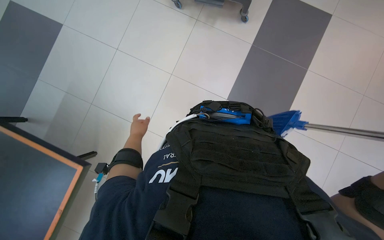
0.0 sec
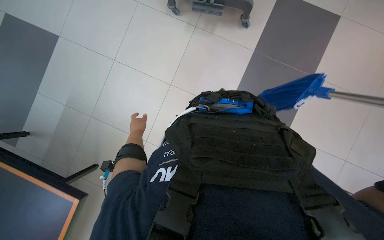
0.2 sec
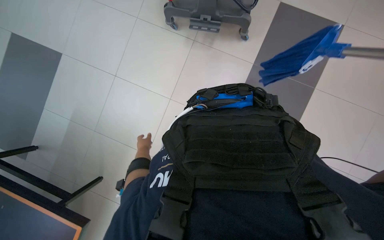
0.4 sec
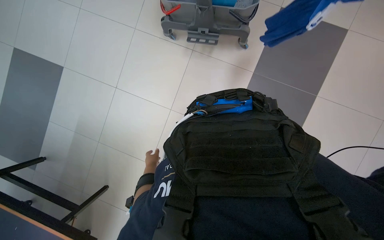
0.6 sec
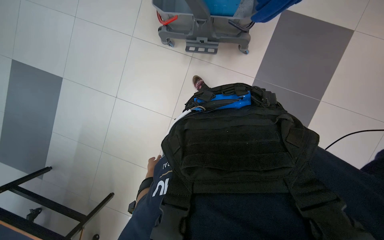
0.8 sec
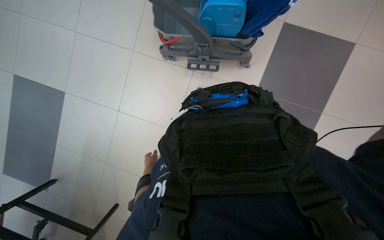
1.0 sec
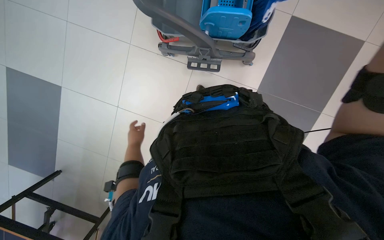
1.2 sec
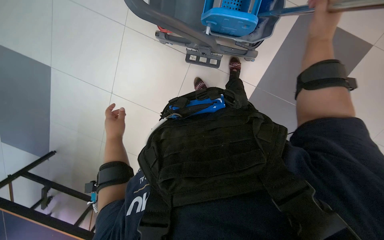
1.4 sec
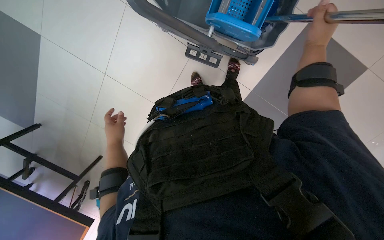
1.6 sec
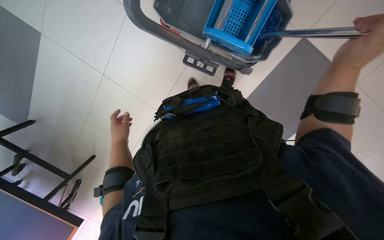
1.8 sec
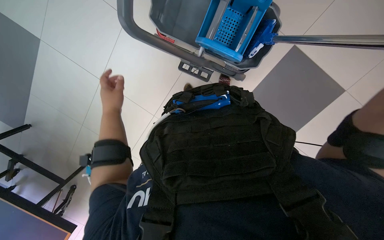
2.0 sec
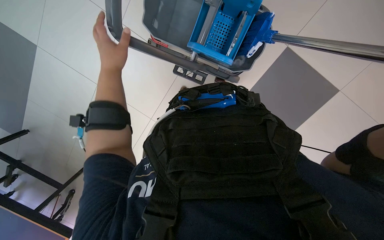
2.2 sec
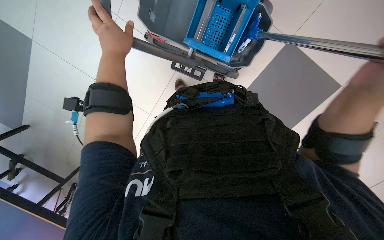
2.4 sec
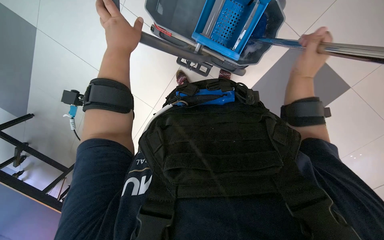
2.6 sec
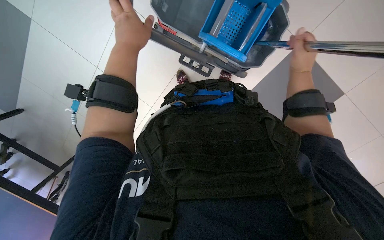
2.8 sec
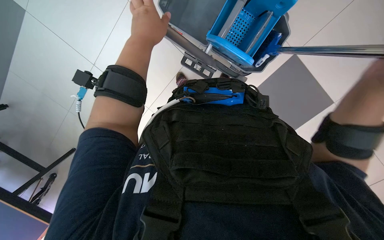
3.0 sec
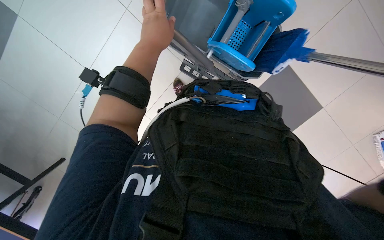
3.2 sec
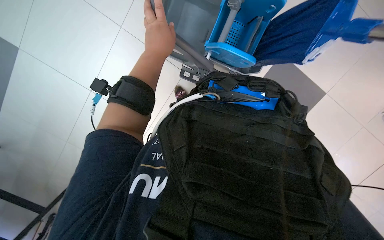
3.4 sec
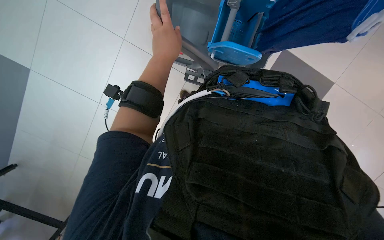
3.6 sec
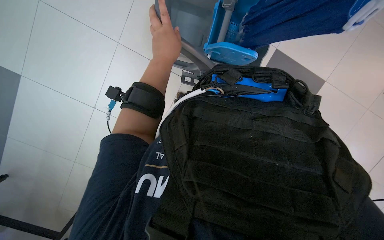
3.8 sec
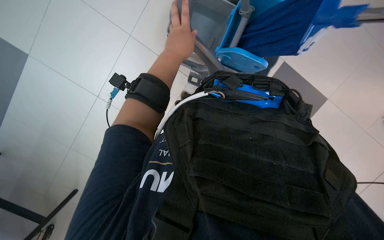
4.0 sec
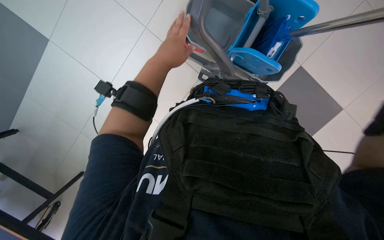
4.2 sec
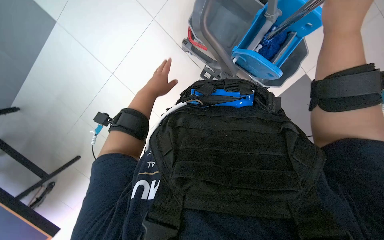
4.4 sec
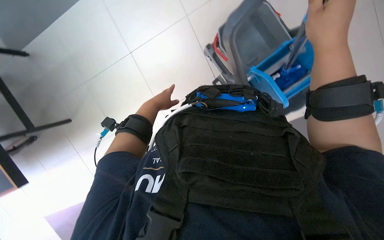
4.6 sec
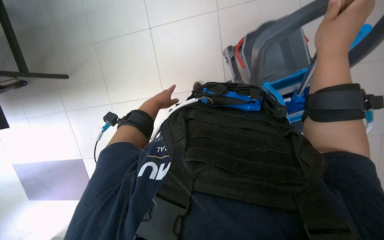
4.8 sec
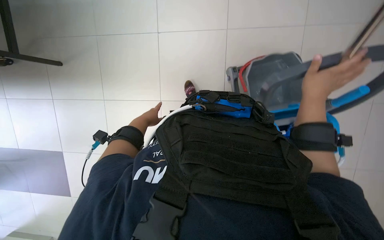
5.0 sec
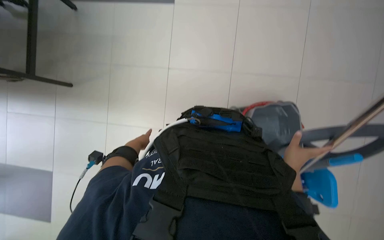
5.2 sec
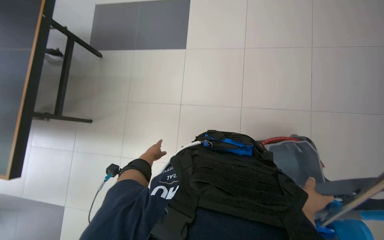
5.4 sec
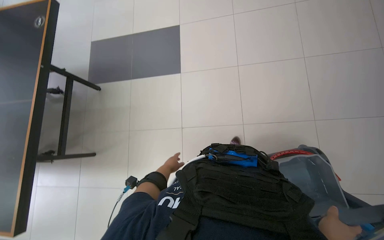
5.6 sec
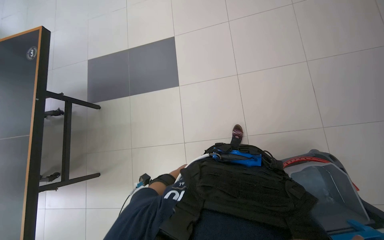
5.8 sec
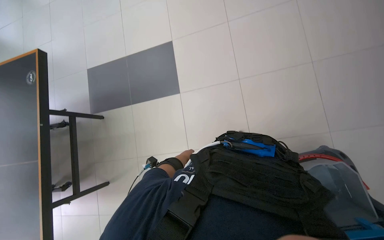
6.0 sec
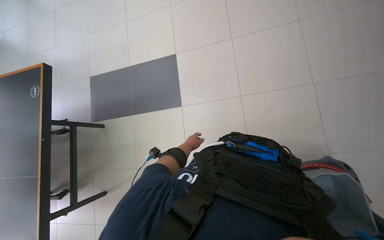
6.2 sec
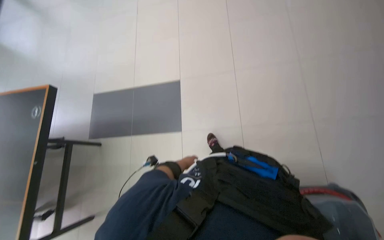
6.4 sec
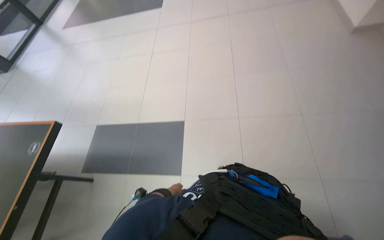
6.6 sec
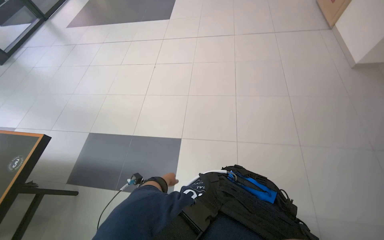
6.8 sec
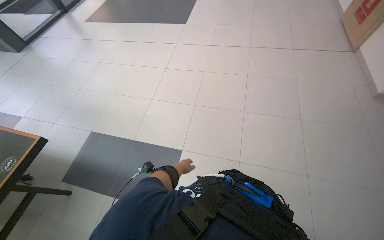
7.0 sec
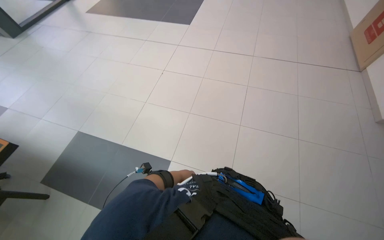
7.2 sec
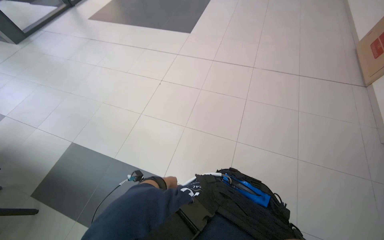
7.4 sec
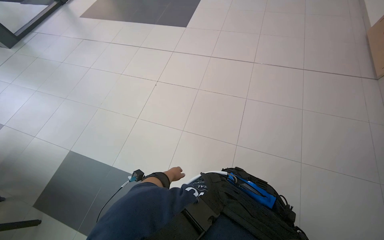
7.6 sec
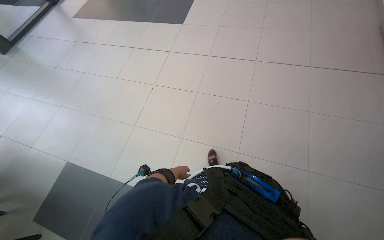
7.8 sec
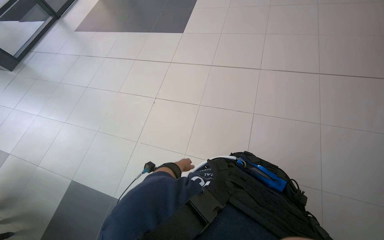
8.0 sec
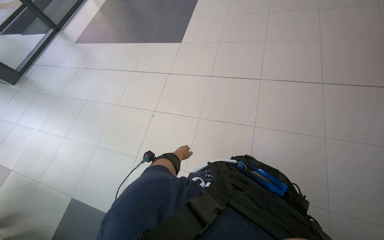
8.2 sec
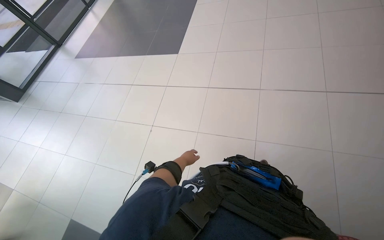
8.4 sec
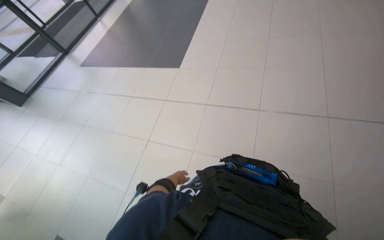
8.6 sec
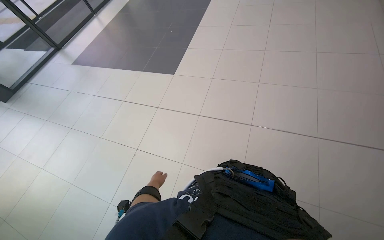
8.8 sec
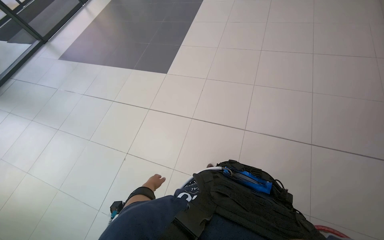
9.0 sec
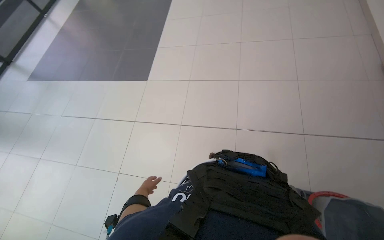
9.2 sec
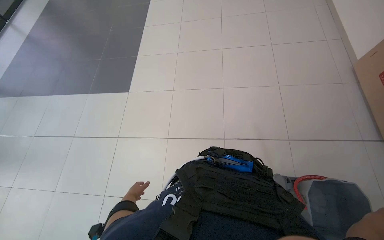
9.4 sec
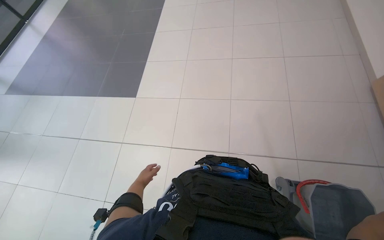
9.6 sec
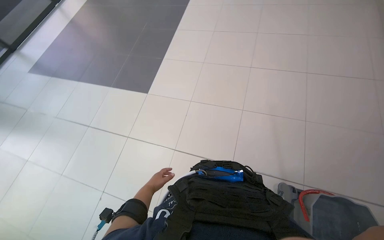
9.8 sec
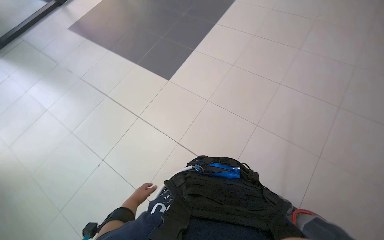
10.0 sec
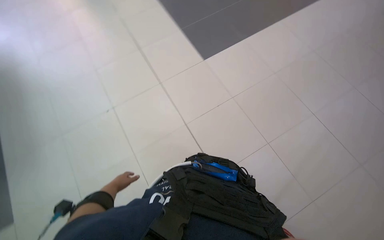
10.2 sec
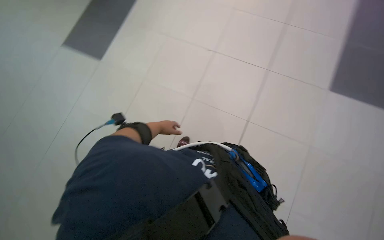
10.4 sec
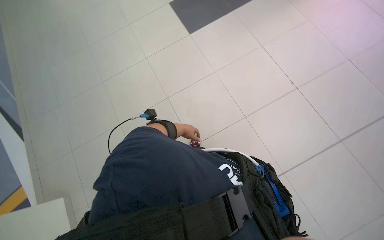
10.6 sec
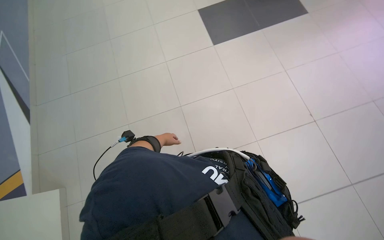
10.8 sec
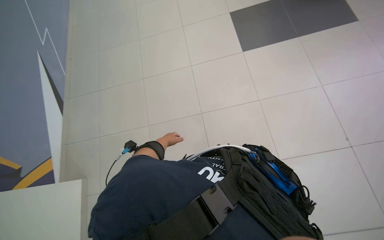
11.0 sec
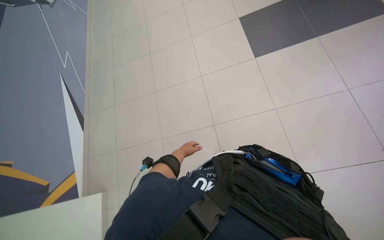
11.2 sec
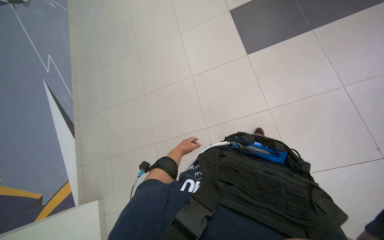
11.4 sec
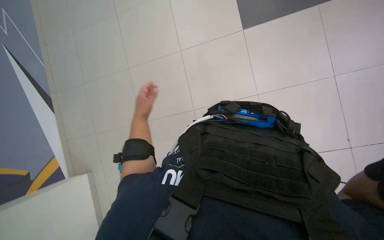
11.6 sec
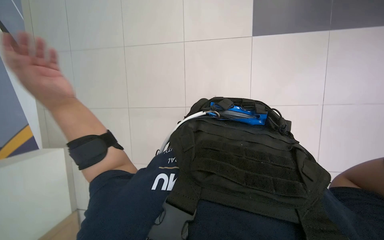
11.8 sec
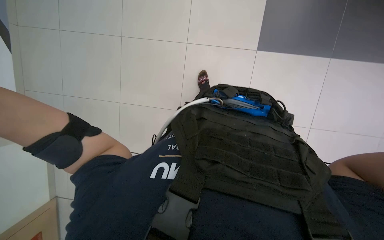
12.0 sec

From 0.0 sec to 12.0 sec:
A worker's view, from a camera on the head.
Job: preparing cleaning supplies.
The whole recording: Changing mop and moving cart. The worker changes the mop head and moves the cleaning cart.
From 0.0 sec to 1.6 sec: The left hand reaches roughly 5 cm down the picture, then returns.
From 4.4 sec to 6.0 sec: The view tilts roughly 35 degrees upward.
From 6.0 sec to 7.6 sec: The camera travels roughly 90 cm. The view tilts roughly 25 degrees upward.
From 7.6 sec to 9.0 sec: The camera is carried roughly 50 cm.

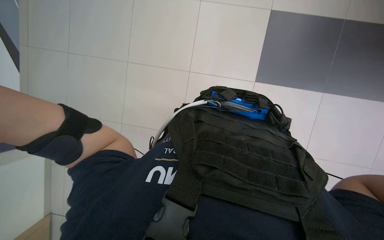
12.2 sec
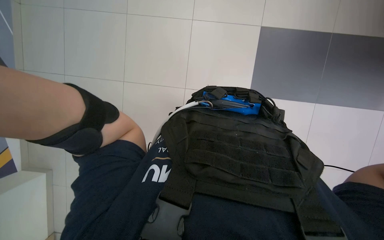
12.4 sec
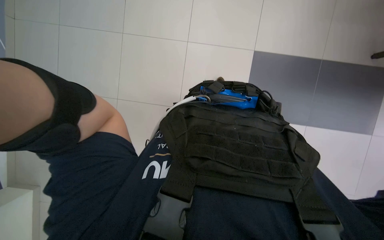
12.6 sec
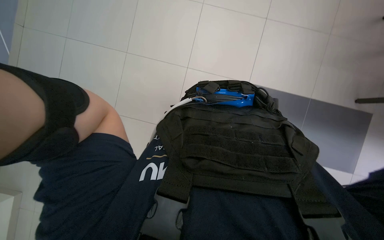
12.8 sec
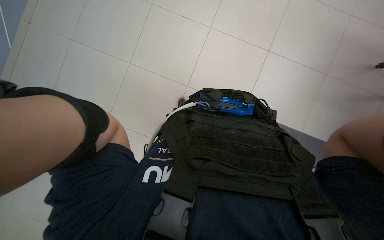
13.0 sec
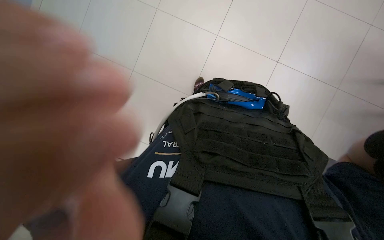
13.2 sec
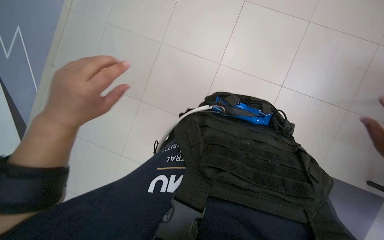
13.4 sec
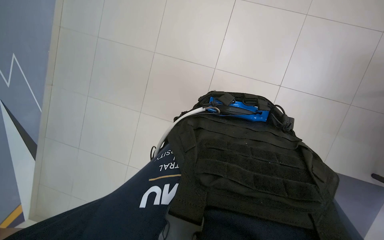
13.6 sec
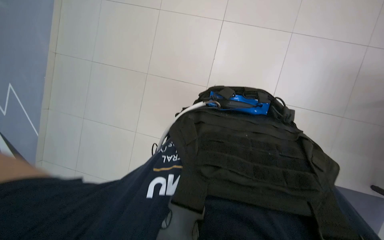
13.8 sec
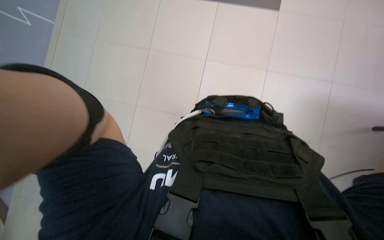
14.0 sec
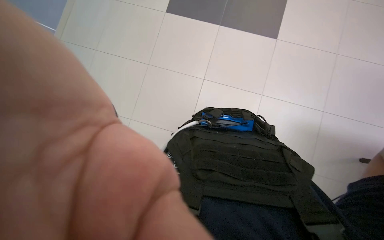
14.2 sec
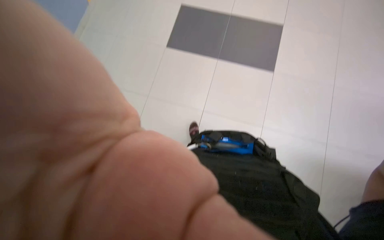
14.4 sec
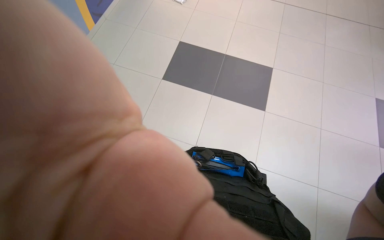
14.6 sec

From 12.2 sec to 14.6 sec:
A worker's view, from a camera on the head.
Job: preparing cleaning supplies.
The whole recording: Changing mop and moving cart. The worker changes the mop head and moves the cleaning cart.
From 13.4 sec to 14.6 sec: The view tips upward by approximately 20 degrees.

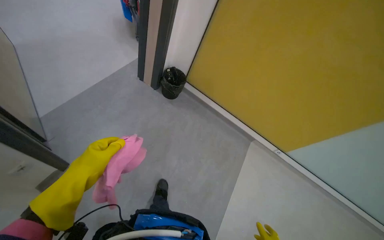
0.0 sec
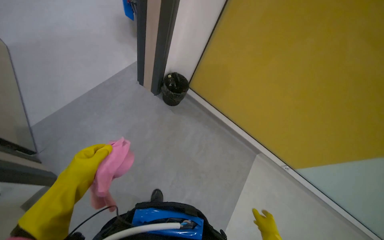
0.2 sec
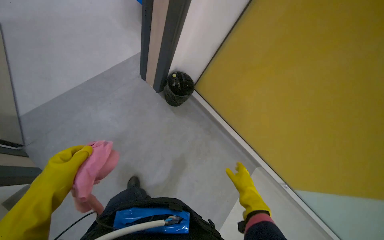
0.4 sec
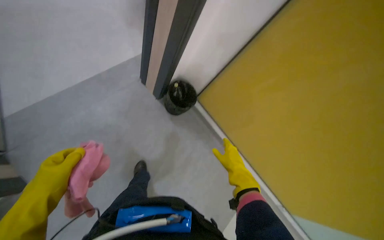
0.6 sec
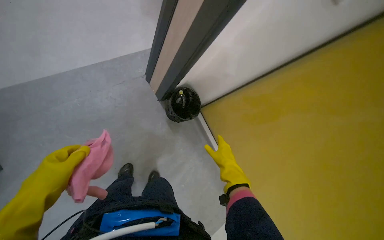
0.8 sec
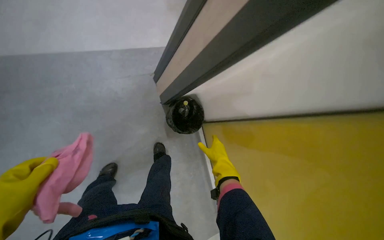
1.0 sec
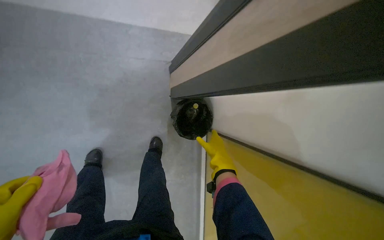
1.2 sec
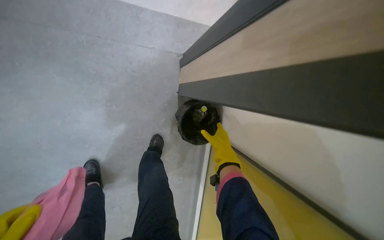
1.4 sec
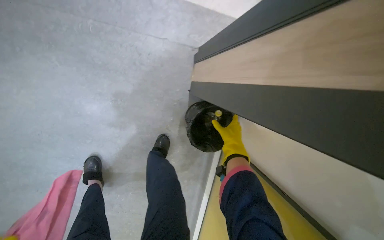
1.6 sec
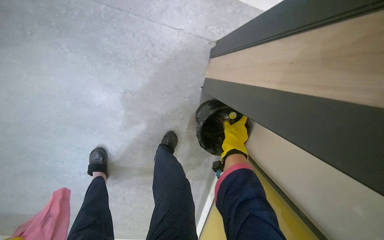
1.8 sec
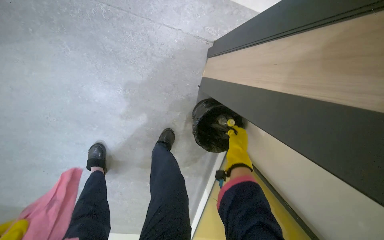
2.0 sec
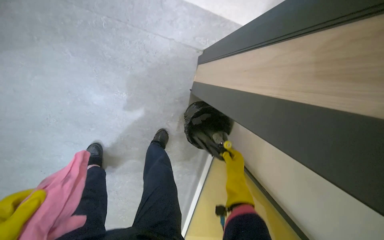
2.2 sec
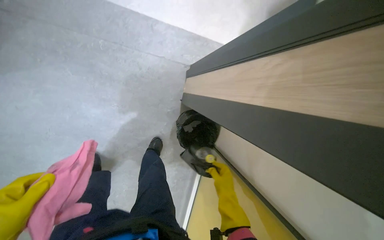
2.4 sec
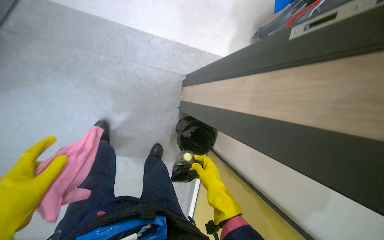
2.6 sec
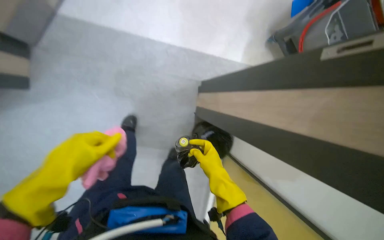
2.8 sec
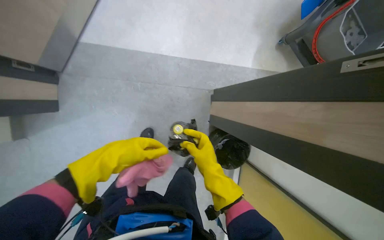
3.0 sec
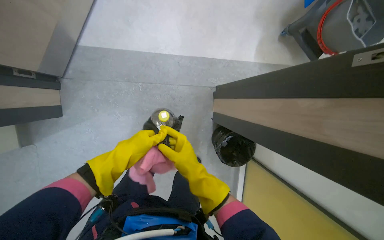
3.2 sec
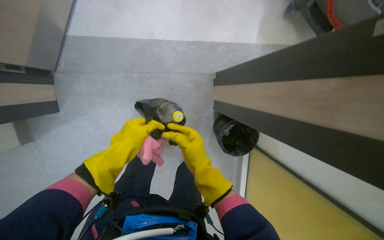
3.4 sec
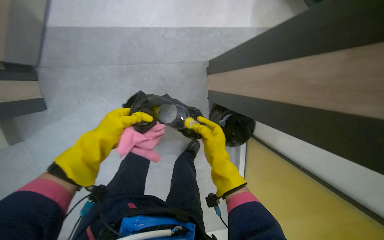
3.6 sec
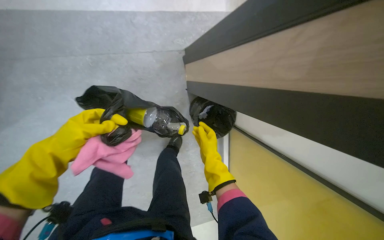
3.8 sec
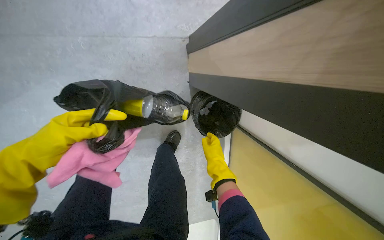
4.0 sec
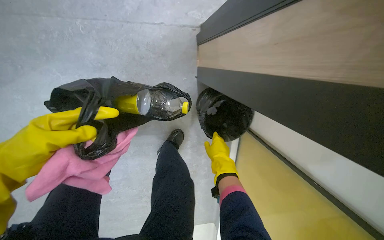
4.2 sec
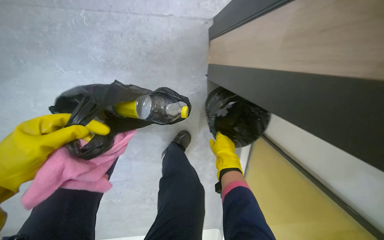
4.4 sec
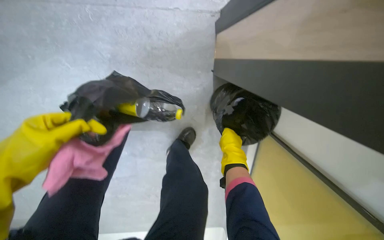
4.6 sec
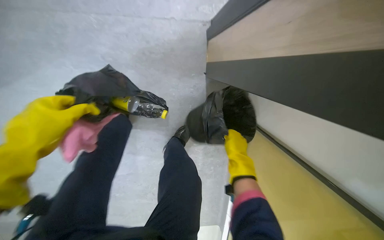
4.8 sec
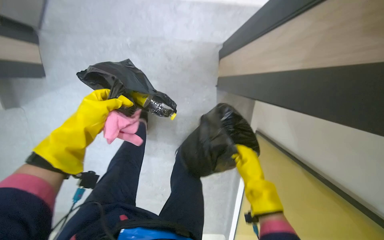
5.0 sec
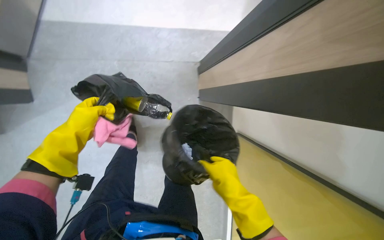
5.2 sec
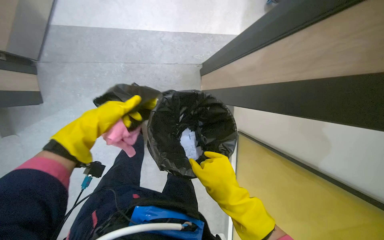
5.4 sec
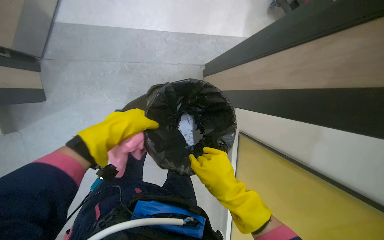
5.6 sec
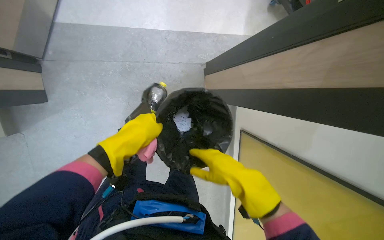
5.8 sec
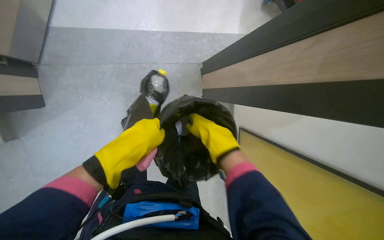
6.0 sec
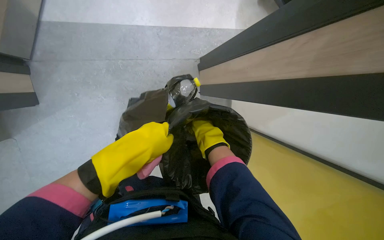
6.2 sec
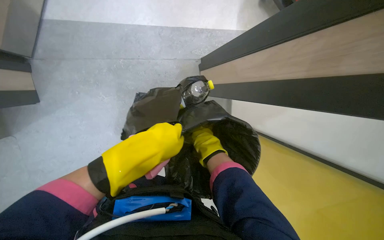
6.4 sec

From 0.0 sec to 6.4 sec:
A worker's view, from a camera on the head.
Job: managing trash.
The whole recording: Emptying trash and picking up litter. The worker empties trash from bins and picks up litter from the floor.
From 0.0 sec to 1.6 sec: The wearer moves roughly 70 cm. Everything in view rotates roughly 60 degrees clockwise.
From 1.6 sec to 3.2 sec: The right hand shifts approximately 35 cm nearer to the camera and to the left.
From 3.2 sec to 4.8 sec: The view tips downward by some 15 degrees. The right hand travels to the right by about 20 cm.
From 4.8 sec to 6.4 sec: The right hand travels to the left by some 10 cm, and goes down the picture and returns, about 10 cm each way, while the left hand goes nearer and farther, roughly 25 cm each way, reversing 2 times.
